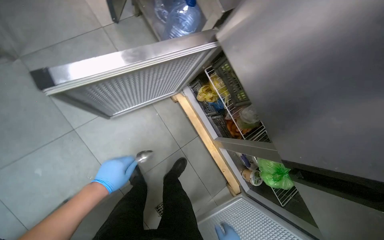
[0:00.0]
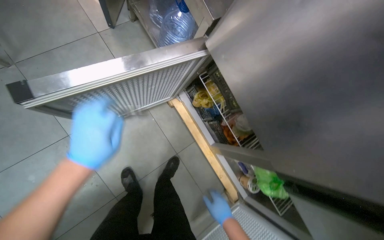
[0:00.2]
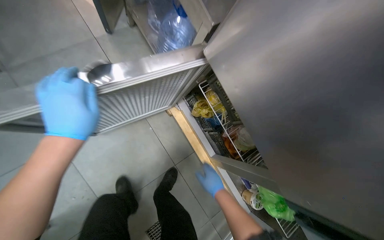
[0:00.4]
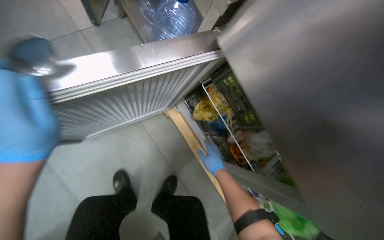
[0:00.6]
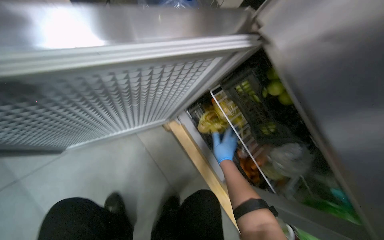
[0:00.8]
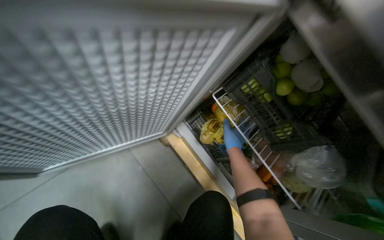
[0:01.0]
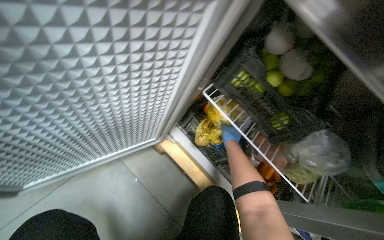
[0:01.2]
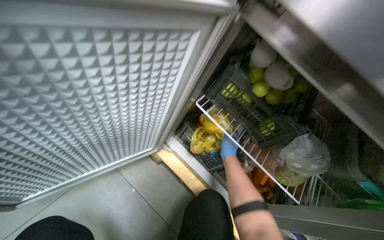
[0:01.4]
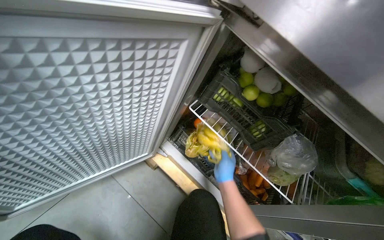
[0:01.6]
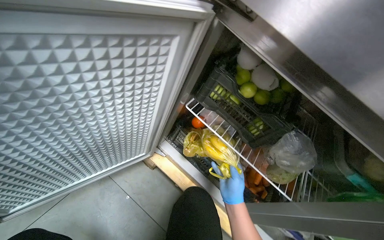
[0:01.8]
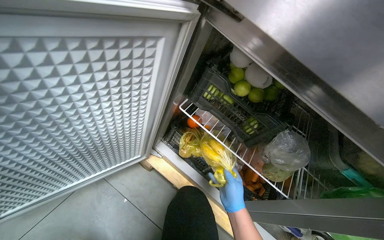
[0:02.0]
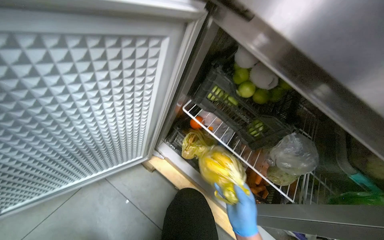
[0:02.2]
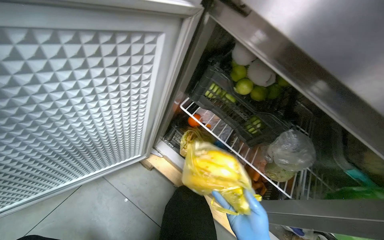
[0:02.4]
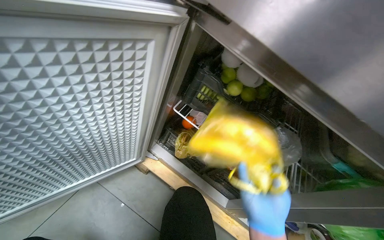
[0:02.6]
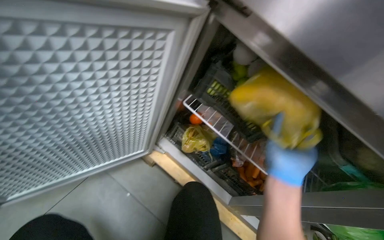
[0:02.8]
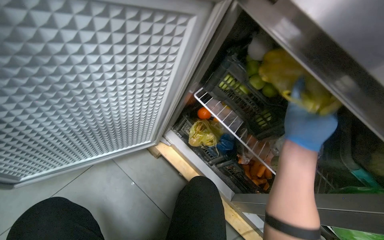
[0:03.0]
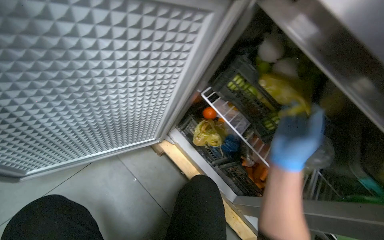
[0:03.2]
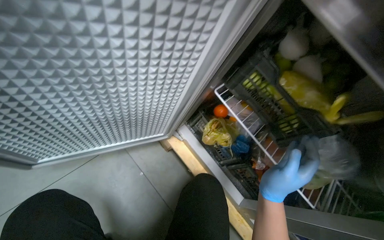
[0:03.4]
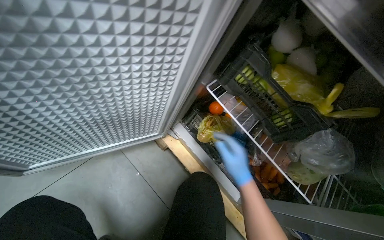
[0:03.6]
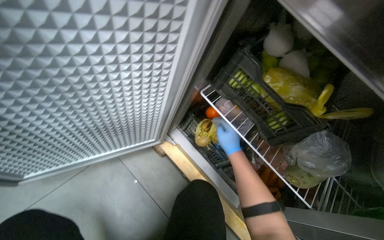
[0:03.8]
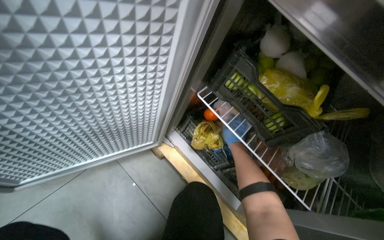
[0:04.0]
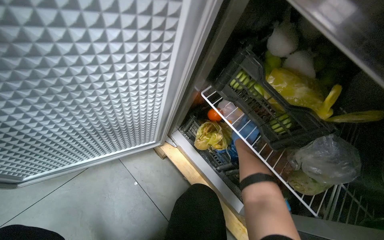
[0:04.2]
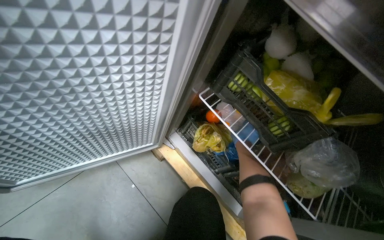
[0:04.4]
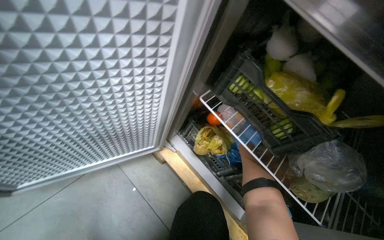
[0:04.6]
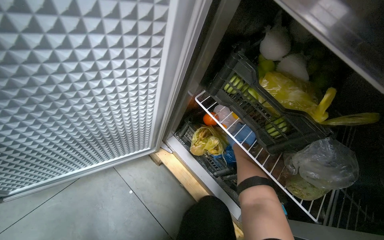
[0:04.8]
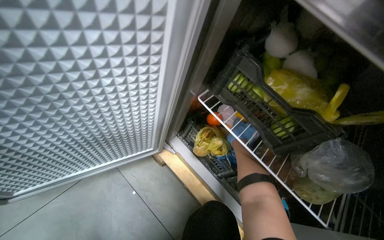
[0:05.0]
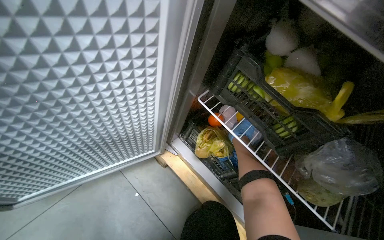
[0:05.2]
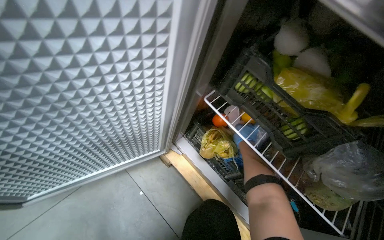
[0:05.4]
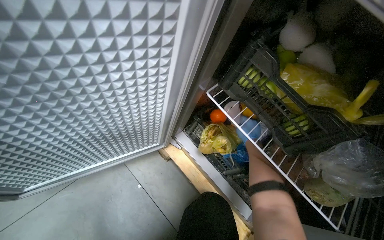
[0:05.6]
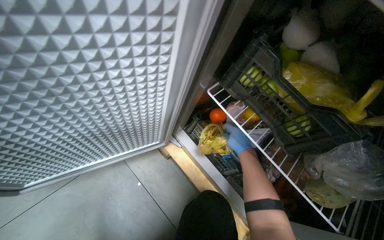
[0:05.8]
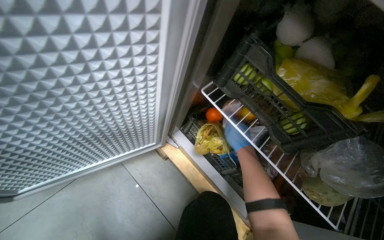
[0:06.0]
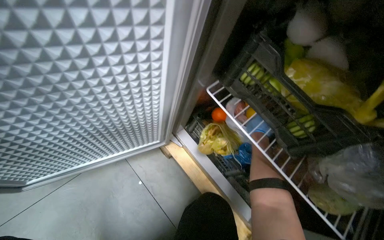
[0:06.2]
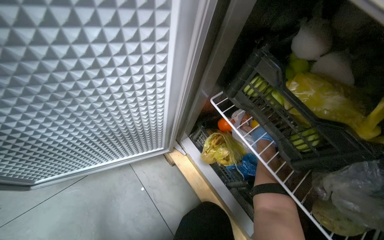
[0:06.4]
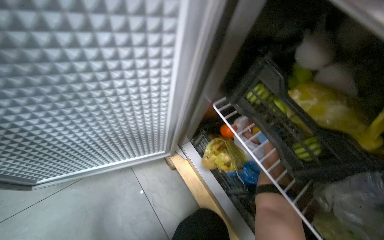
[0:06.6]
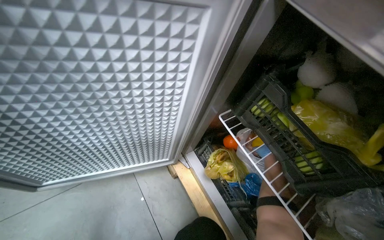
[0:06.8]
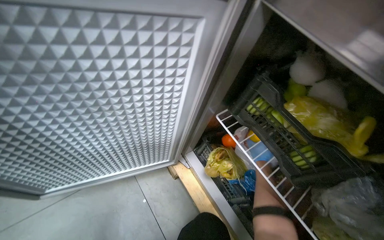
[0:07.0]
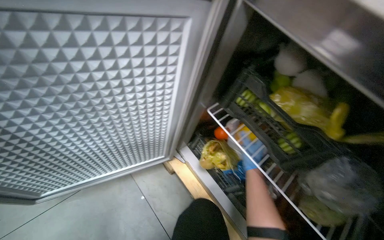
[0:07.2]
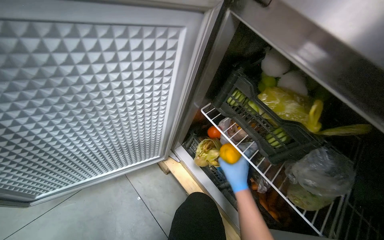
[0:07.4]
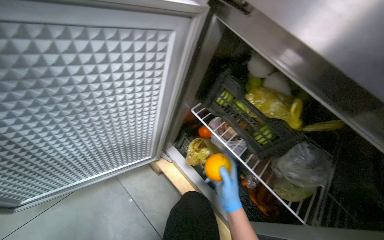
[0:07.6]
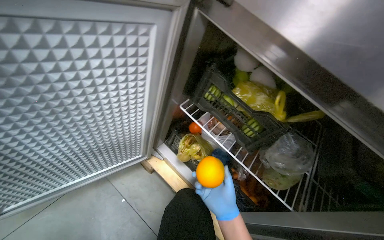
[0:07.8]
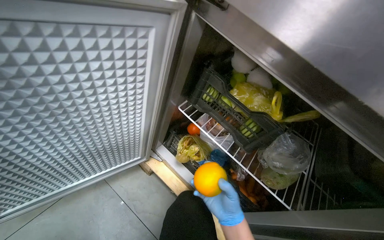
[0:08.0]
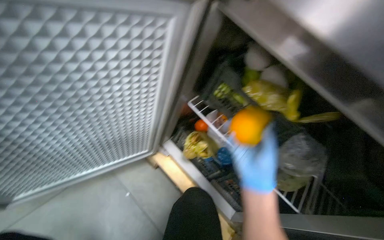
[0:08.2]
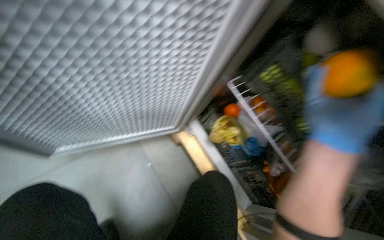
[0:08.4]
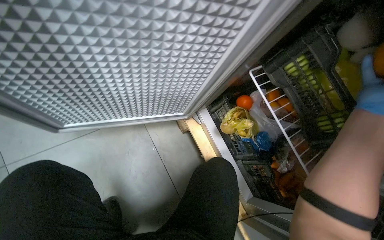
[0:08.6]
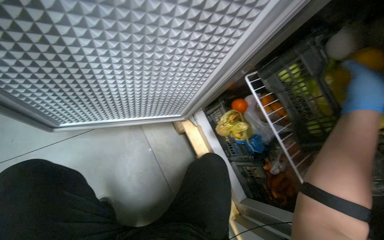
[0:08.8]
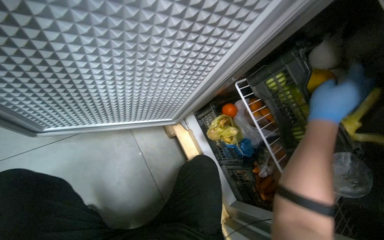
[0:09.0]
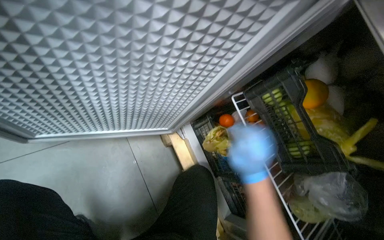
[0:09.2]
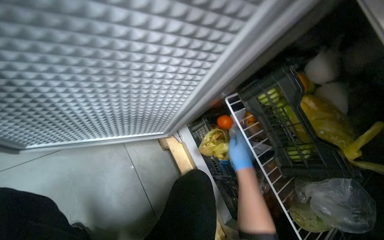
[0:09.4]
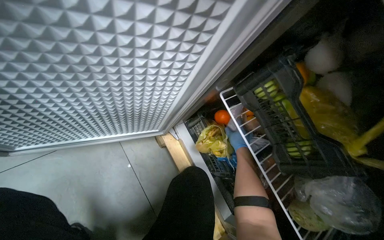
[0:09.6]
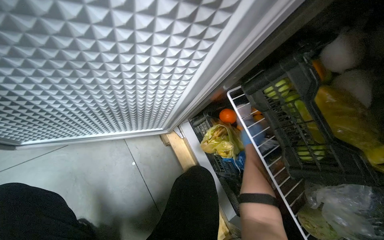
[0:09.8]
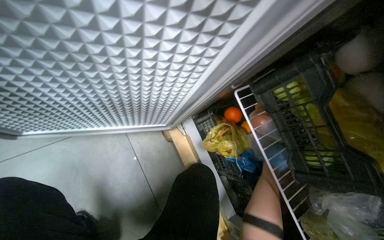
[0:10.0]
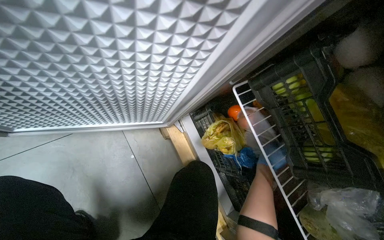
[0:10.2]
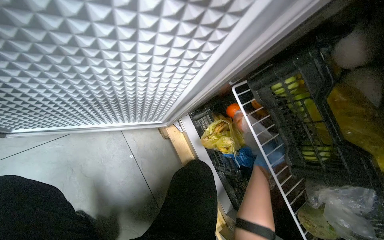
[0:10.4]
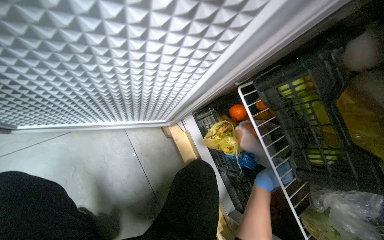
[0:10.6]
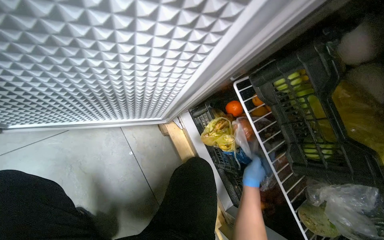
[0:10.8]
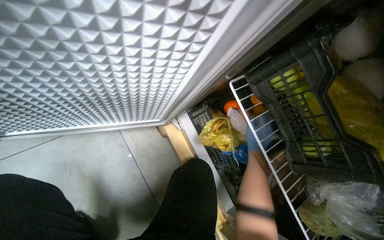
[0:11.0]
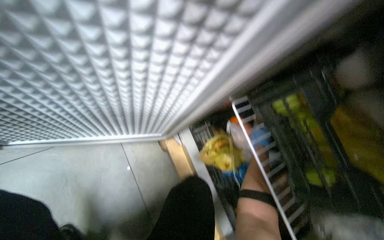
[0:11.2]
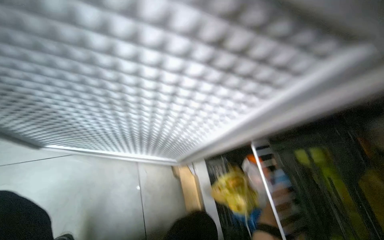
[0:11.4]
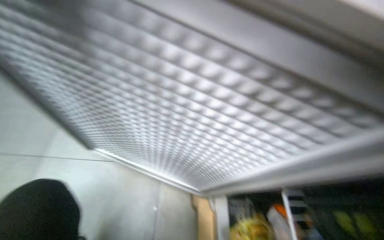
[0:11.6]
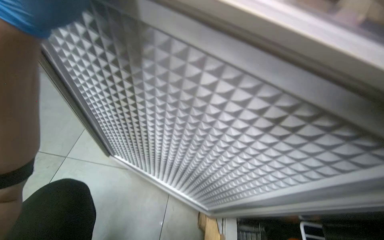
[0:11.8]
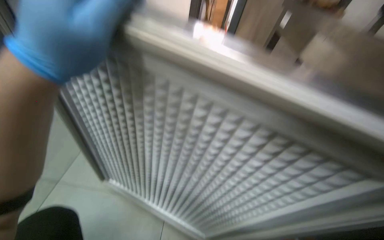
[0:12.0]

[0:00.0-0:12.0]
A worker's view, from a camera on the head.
Job: preparing food.
The whole recording: Retrieving produce from refrigerator. The worker retrieves various produce items from the refrigerator drawer.
0:00.0 to 0:01.6: The wearer moves about 40 cm. The view tilts about 20 degrees upward.
0:10.4 to 0:12.0: The wearer's head swings approximately 35 degrees to the left. The view tilts approximately 40 degrees upward.

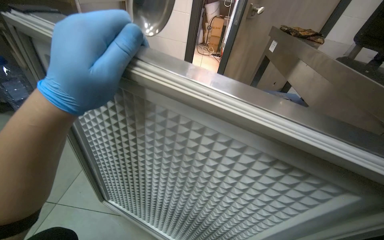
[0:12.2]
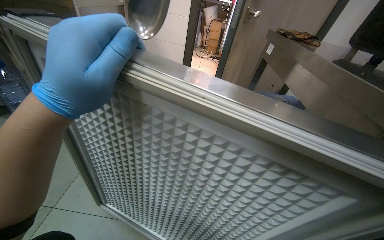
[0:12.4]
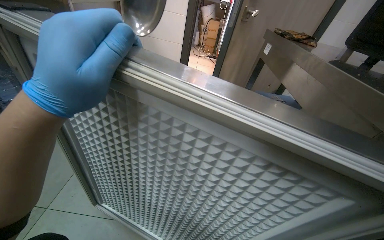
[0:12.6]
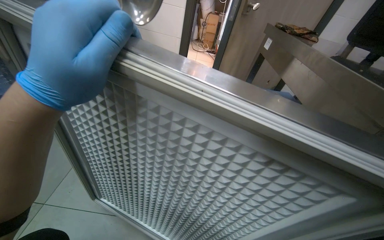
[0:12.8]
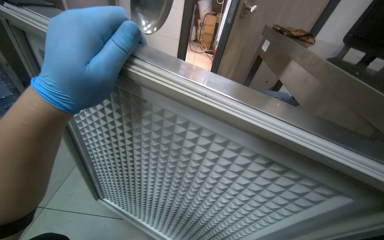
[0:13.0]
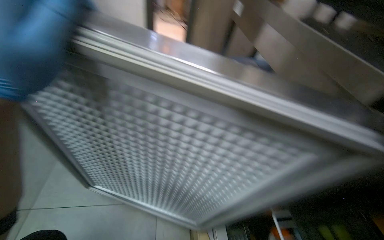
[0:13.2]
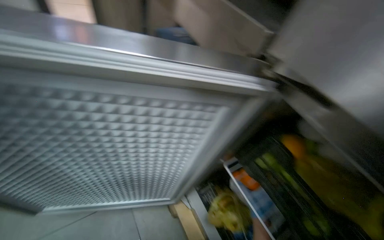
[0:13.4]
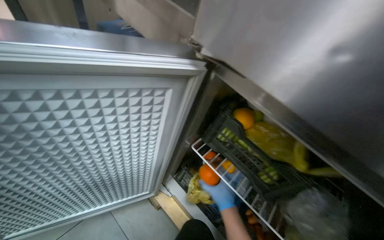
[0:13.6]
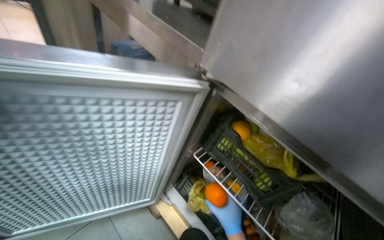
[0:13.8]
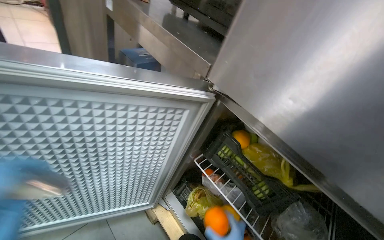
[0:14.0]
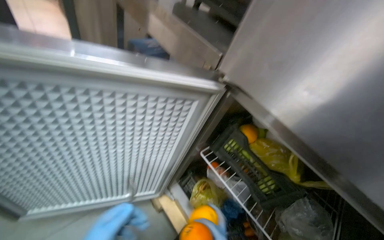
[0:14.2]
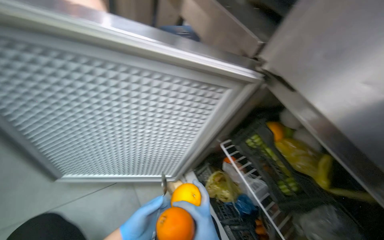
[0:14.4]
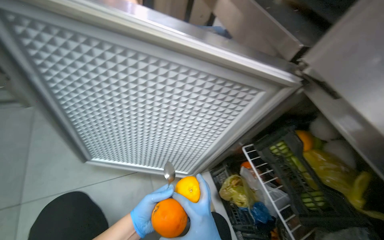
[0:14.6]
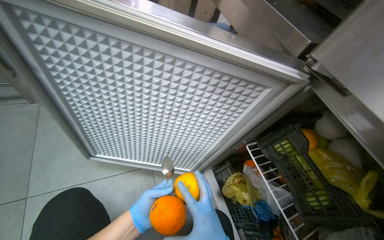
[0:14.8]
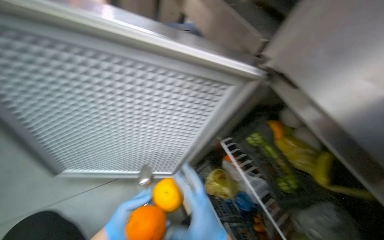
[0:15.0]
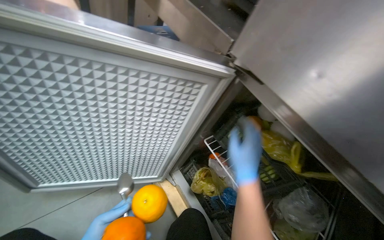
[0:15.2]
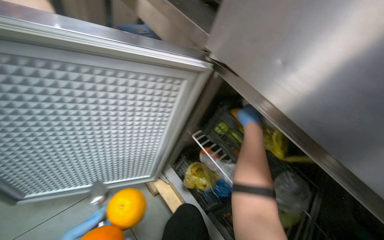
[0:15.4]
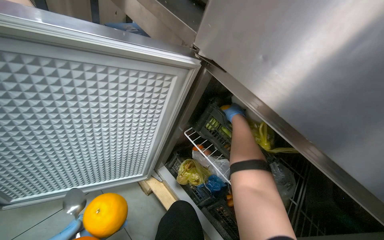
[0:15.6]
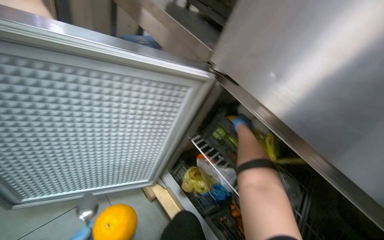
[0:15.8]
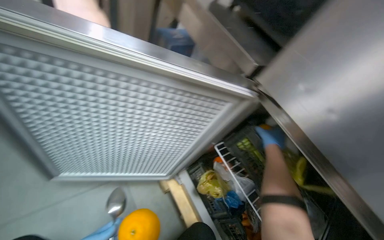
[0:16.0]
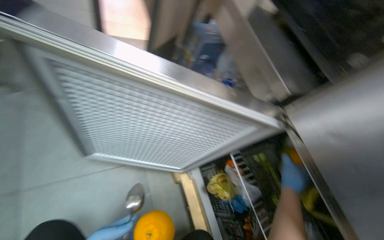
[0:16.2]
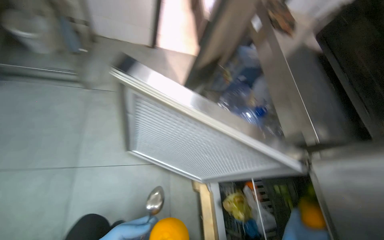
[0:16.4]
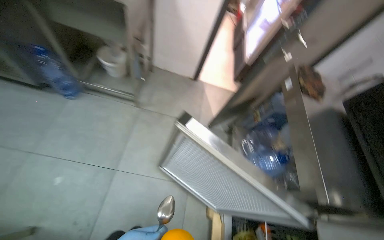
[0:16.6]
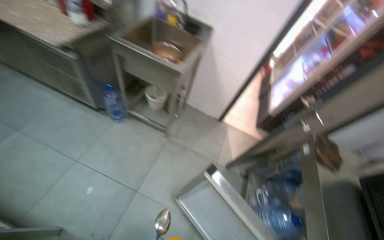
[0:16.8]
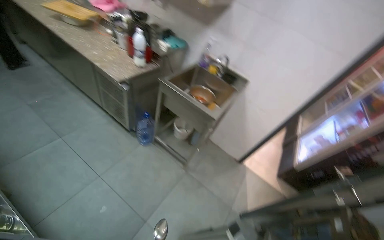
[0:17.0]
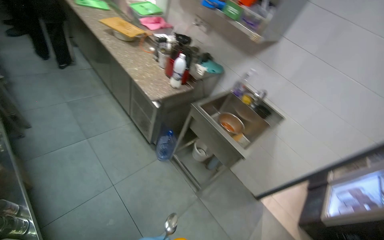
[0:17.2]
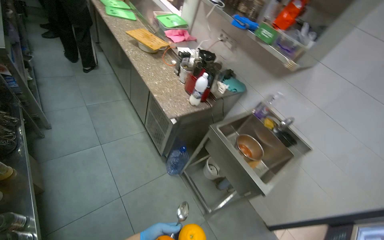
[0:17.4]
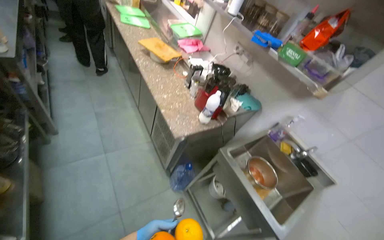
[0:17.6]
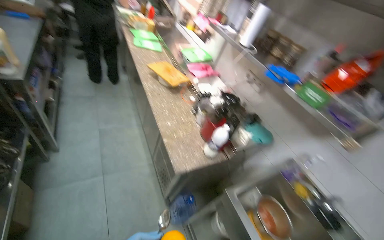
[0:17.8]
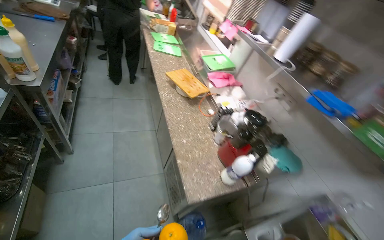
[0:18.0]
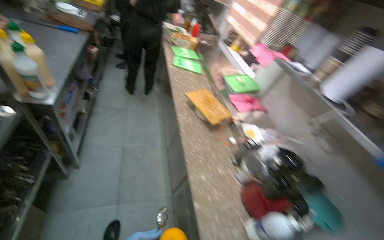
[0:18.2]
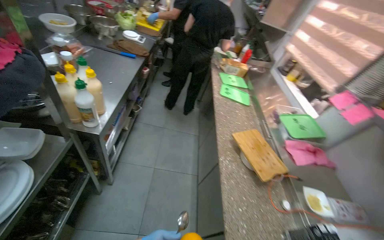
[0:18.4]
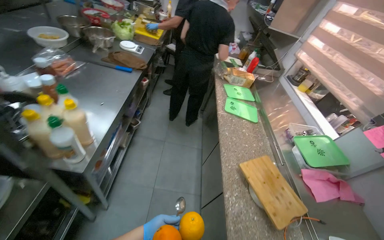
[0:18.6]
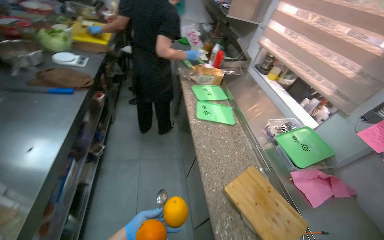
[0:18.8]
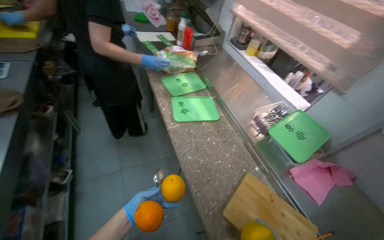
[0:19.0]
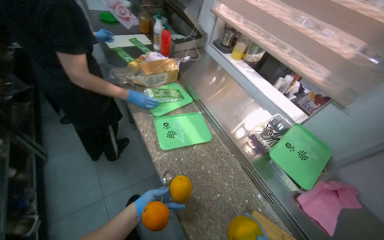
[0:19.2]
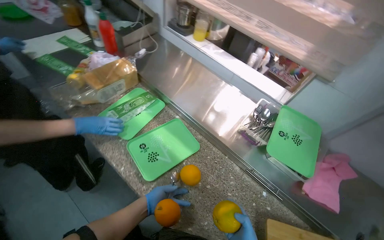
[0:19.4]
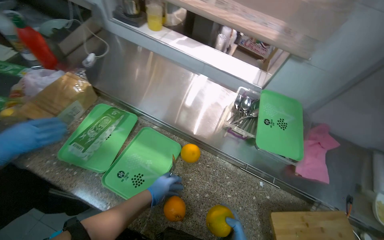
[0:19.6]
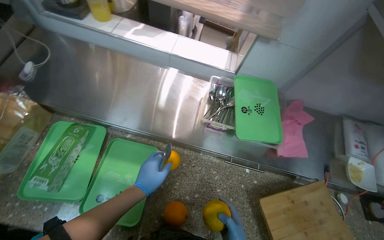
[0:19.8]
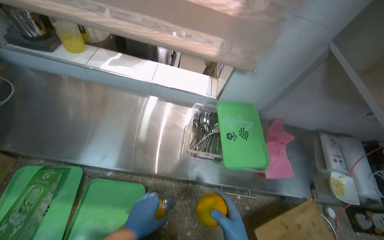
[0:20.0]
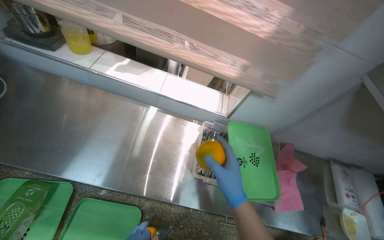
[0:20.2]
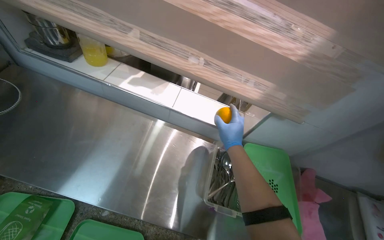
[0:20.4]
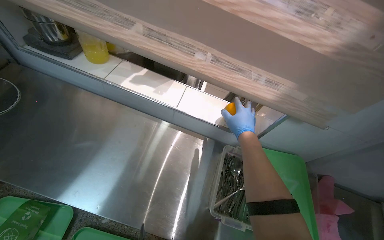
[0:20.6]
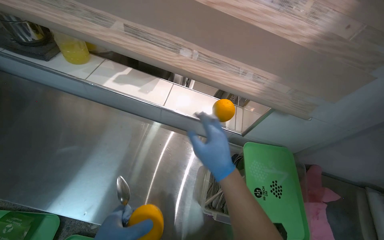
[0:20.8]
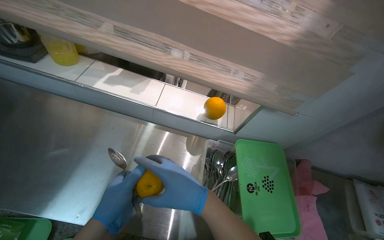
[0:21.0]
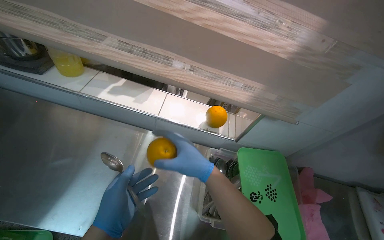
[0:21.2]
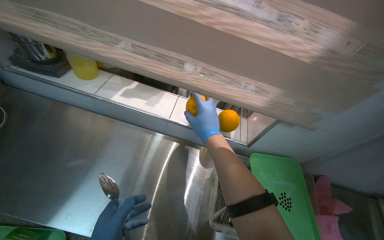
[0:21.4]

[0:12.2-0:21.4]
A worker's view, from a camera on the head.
Job: preparing food.
The whole recording: Retrieving produce from refrigerator. The worker retrieves various produce items from the refrigerator drawer.
0:12.2 to 0:13.8: The head rotates some 45 degrees to the right. The view tips downward by about 15 degrees.
0:15.2 to 0:16.8: The camera travels approximately 60 cm. The head rotates about 55 degrees to the left. The camera pitches upward, by some 15 degrees.
0:16.8 to 0:18.4: The head travels roughly 1.5 m. The wearer looks roughly 65 degrees further to the left. The view tips upward by about 30 degrees.
0:18.4 to 0:19.8: The camera travels approximately 1 m. The head rotates roughly 80 degrees to the right. The camera pitches downward, by approximately 30 degrees.
